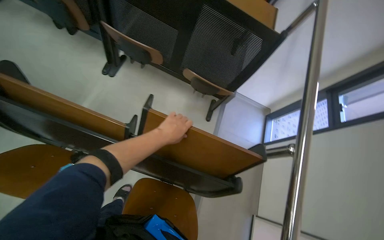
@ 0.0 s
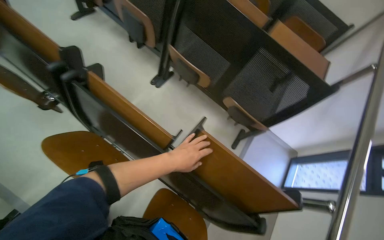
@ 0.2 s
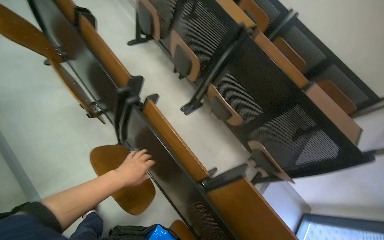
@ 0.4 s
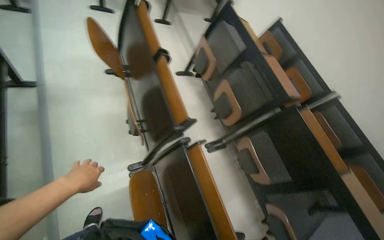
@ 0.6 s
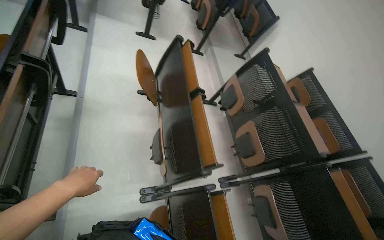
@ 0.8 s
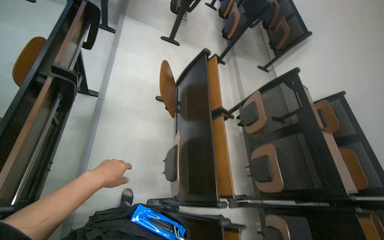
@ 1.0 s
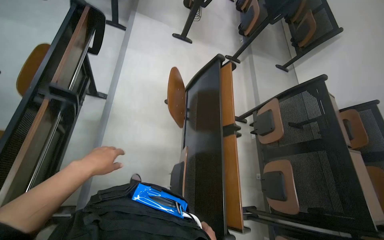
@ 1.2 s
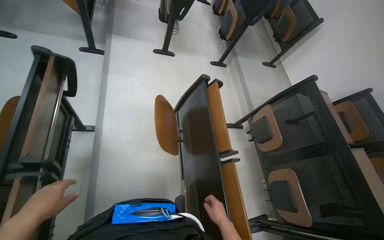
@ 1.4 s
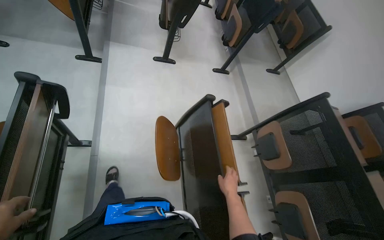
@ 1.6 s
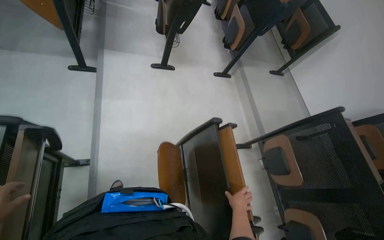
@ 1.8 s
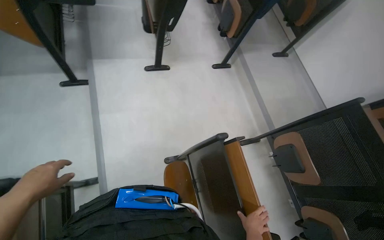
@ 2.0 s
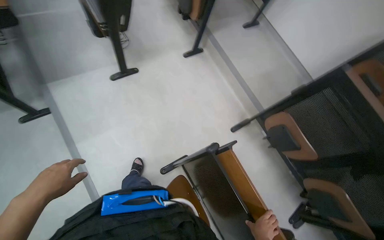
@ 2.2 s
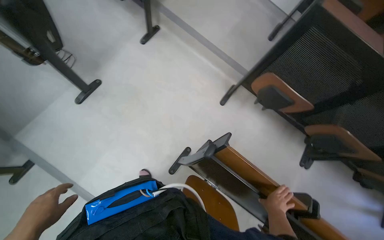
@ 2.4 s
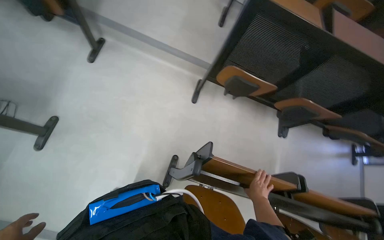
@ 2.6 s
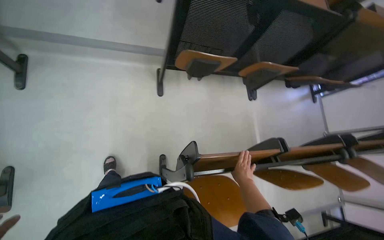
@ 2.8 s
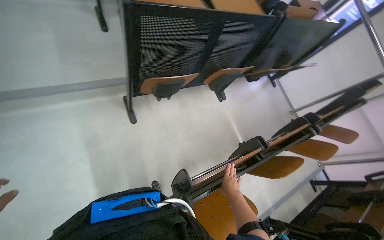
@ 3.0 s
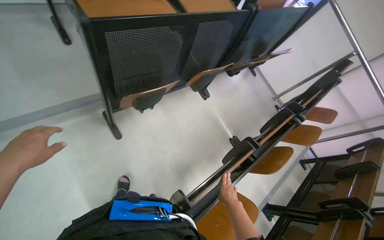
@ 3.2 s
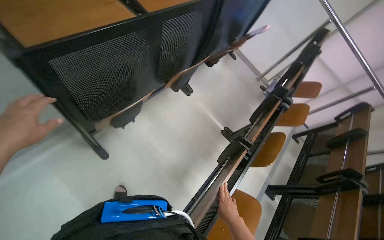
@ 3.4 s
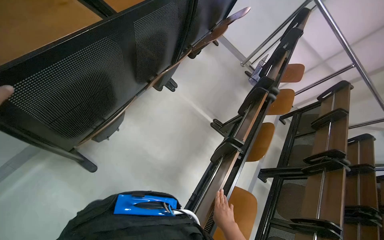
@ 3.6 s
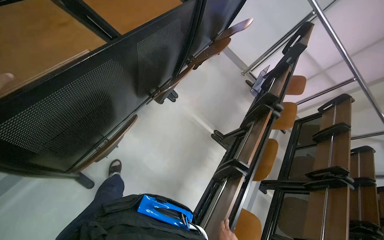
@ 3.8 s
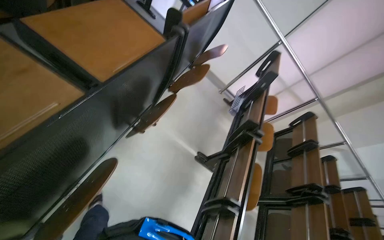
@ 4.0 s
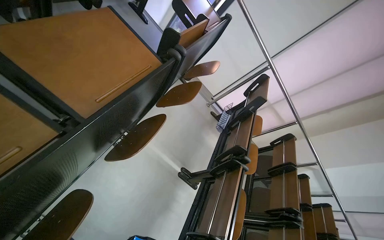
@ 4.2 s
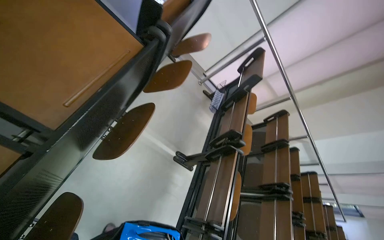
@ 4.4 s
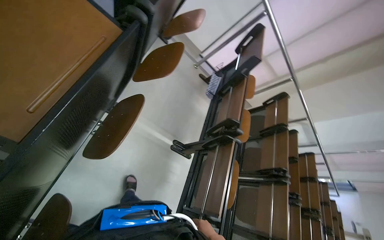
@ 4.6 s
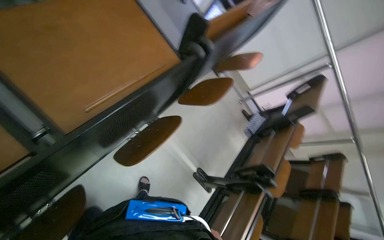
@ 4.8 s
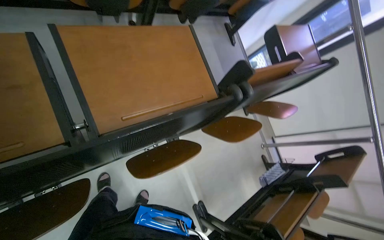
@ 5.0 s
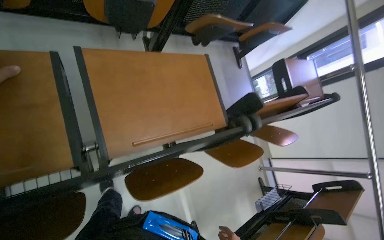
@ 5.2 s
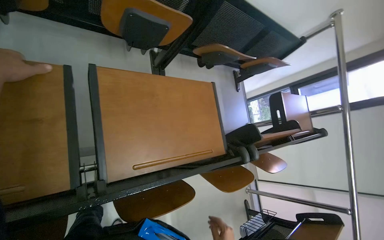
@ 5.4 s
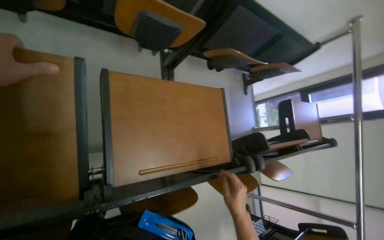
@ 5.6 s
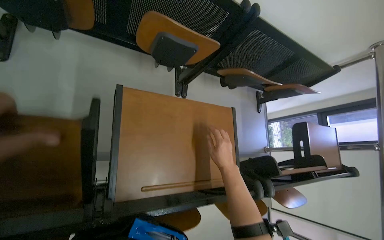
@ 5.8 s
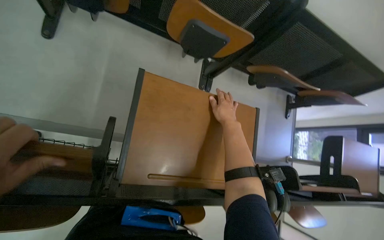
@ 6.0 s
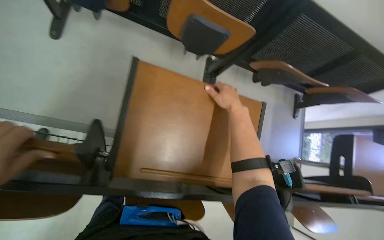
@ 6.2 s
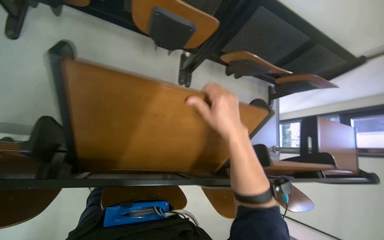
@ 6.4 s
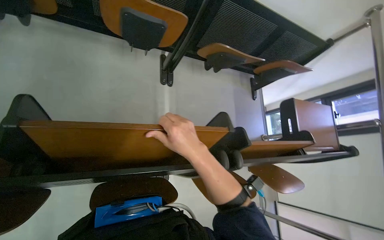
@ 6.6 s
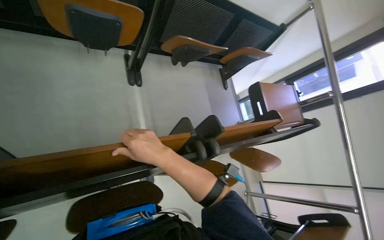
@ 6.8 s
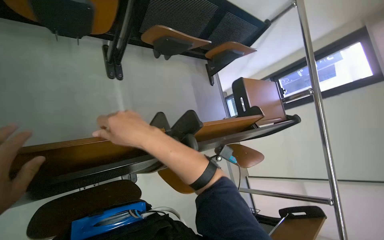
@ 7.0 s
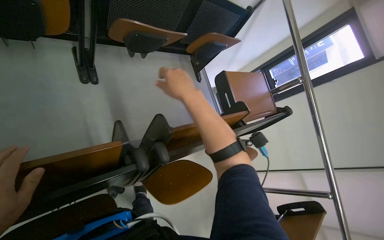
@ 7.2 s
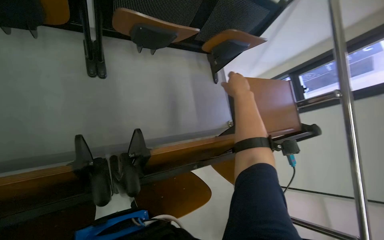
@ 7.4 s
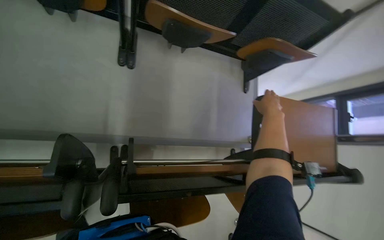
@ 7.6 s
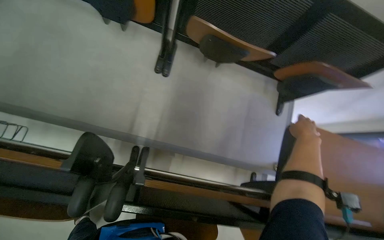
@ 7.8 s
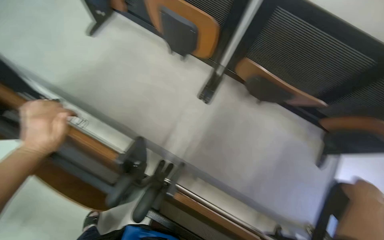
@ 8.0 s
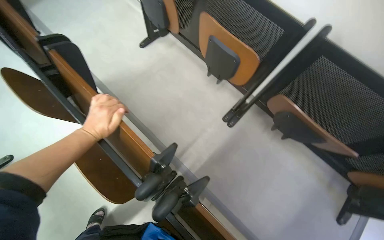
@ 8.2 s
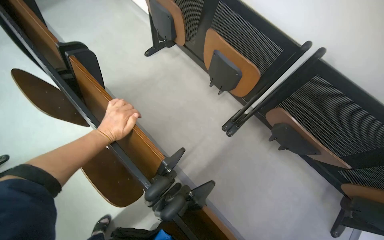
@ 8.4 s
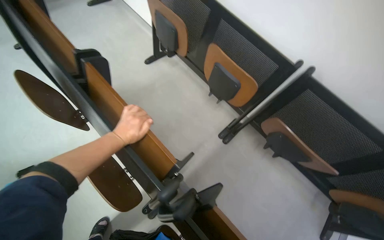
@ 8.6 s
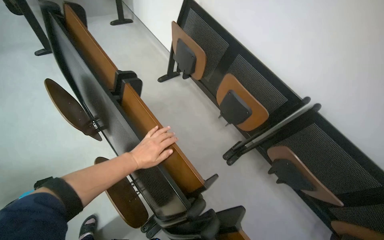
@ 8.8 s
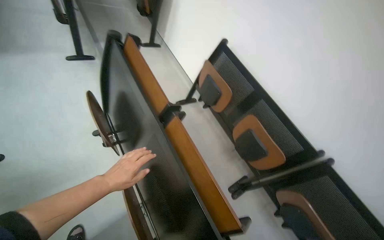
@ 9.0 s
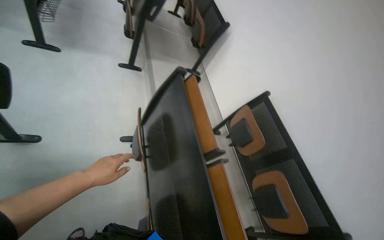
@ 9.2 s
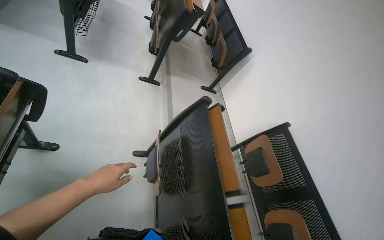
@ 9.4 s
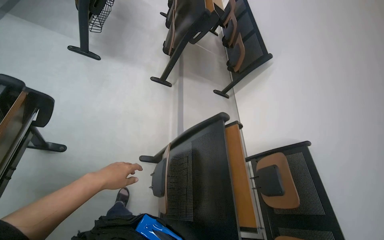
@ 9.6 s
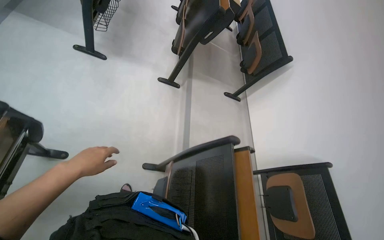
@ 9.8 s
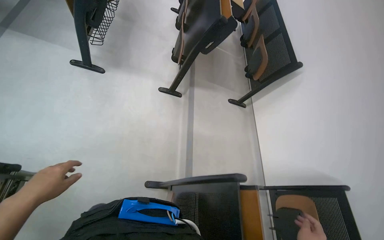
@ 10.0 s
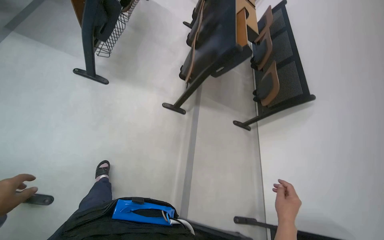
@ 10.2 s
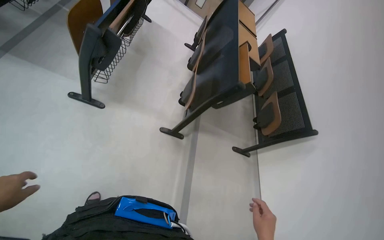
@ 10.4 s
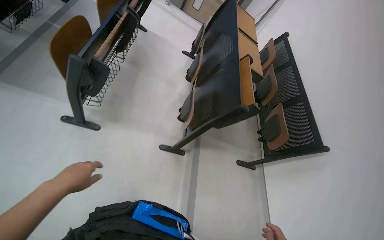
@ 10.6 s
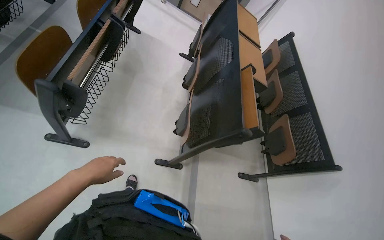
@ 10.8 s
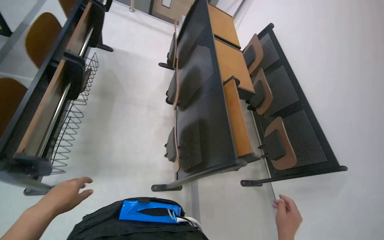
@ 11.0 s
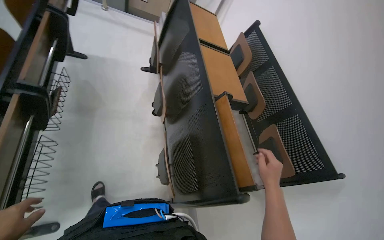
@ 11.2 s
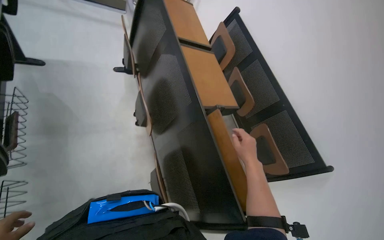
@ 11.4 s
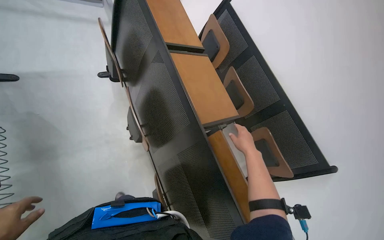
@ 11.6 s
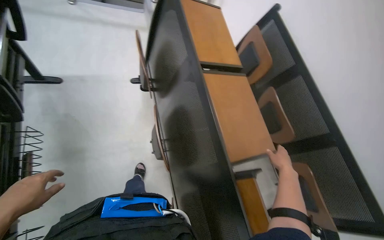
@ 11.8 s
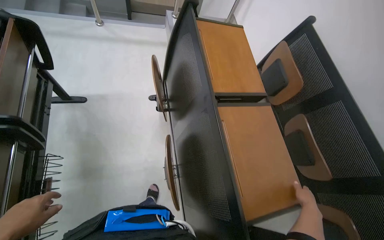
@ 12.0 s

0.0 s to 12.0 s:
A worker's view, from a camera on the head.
Job: organizing items.
The whole recording: Folding desks in lecture hall. The worker folds up multiple desks in the lecture hall.
0.0 to 1.6 s: The head travels some 1.5 m. The wearer's head swings approximately 60 degrees to the left. The view tips upward by approximately 30 degrees.
1.6 to 3.0 s: The wearer moves about 90 cm. The head rotates some 105 degrees to the right. The camera pitches downward, by approximately 30 degrees.
3.0 to 4.4 s: The head travels roughly 90 cm. The wearer looks some 40 degrees further to the right. The camera pitches downward, by approximately 15 degrees.
4.4 to 6.0 s: The head rotates about 65 degrees to the left. The view tips upward by roughly 20 degrees.
6.0 to 7.6 s: The wearer moves approximately 60 cm.
7.6 to 9.0 s: The camera travels some 50 cm. The wearer looks about 60 degrees further to the left. The wearer looks roughly 40 degrees further upward.
9.0 to 10.4 s: The wearer moves about 1 m. The wearer's head swings roughly 40 degrees to the left. The wearer looks some 10 degrees further upward.
10.4 to 12.0 s: The head travels approximately 1.5 m. The wearer looks some 15 degrees further downward.

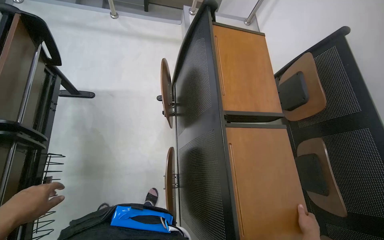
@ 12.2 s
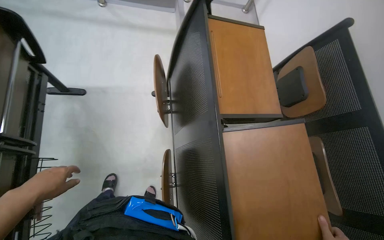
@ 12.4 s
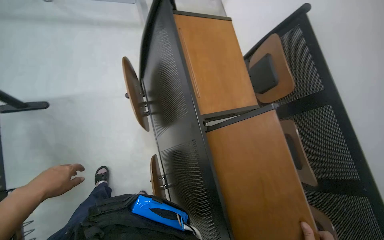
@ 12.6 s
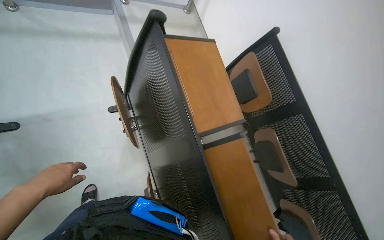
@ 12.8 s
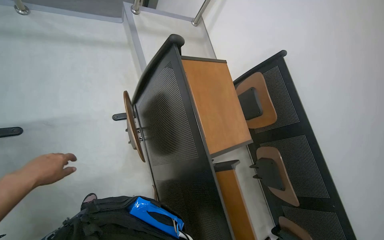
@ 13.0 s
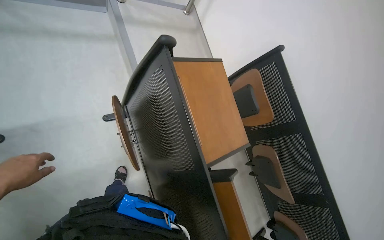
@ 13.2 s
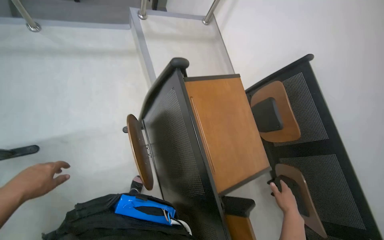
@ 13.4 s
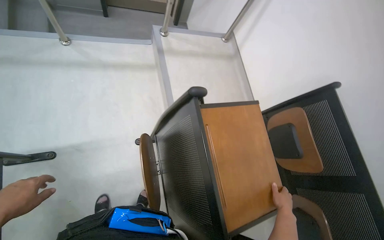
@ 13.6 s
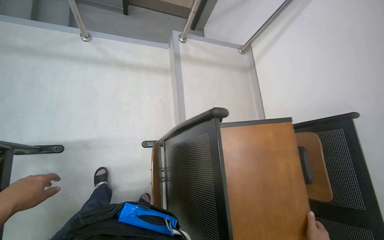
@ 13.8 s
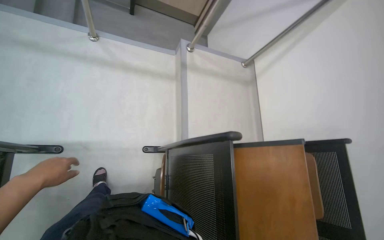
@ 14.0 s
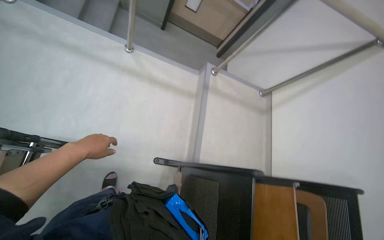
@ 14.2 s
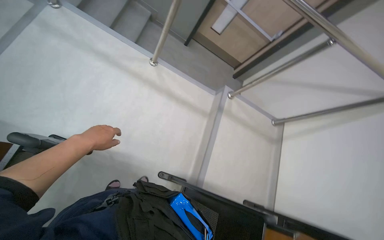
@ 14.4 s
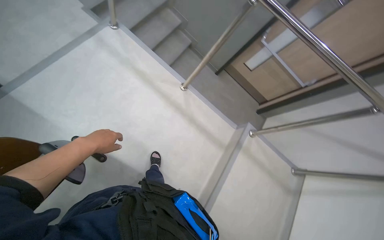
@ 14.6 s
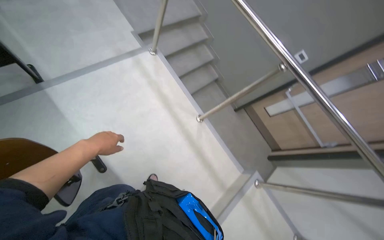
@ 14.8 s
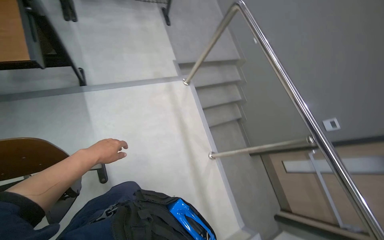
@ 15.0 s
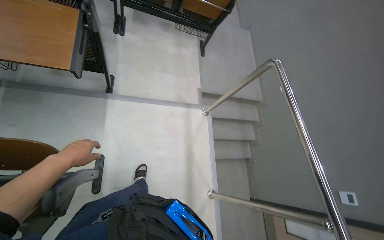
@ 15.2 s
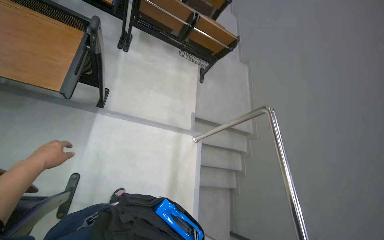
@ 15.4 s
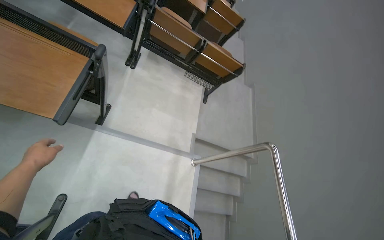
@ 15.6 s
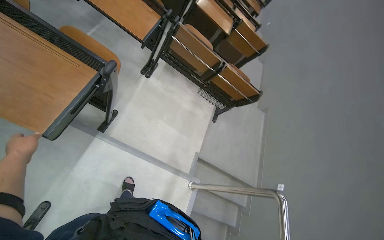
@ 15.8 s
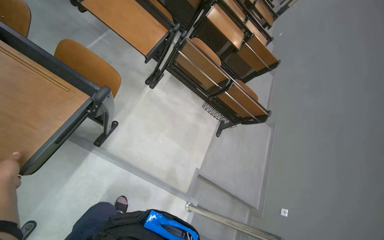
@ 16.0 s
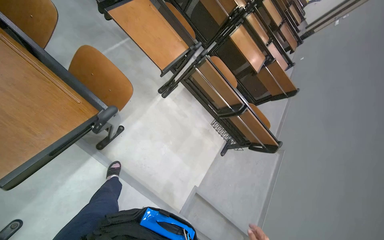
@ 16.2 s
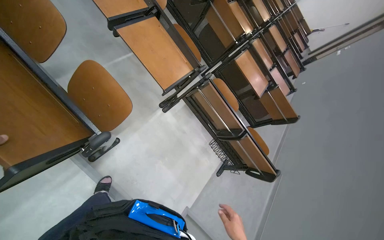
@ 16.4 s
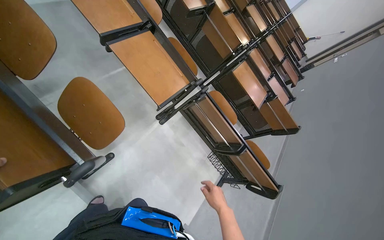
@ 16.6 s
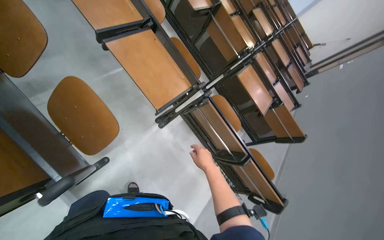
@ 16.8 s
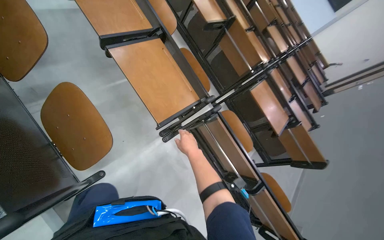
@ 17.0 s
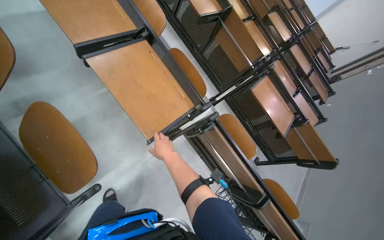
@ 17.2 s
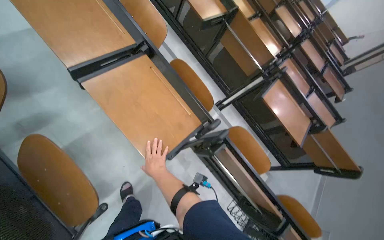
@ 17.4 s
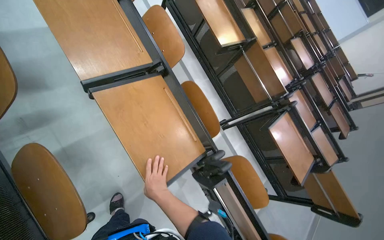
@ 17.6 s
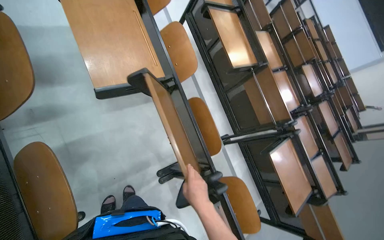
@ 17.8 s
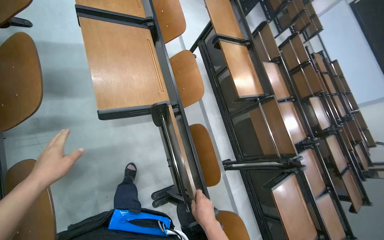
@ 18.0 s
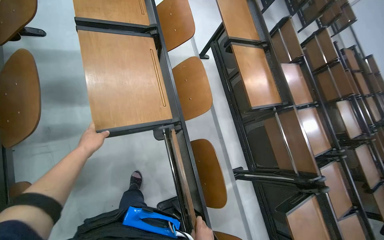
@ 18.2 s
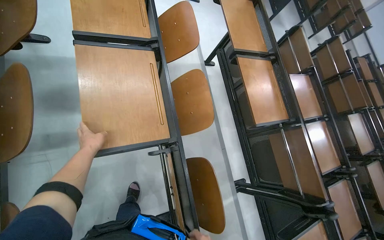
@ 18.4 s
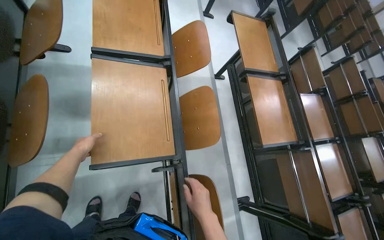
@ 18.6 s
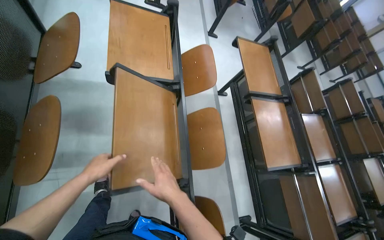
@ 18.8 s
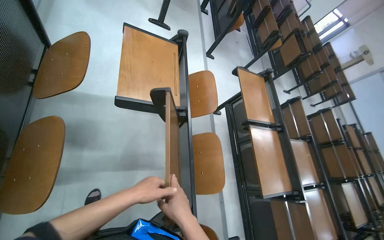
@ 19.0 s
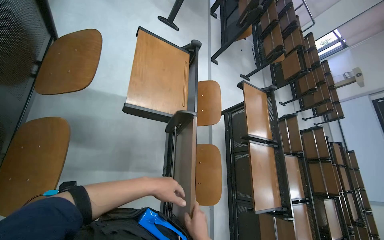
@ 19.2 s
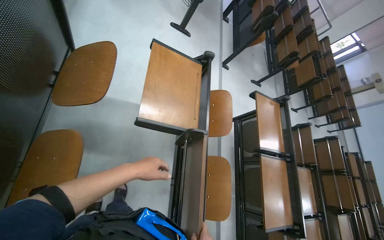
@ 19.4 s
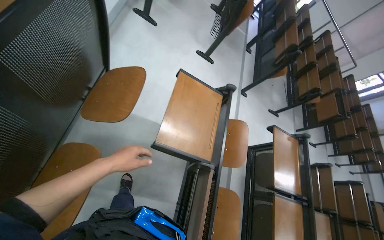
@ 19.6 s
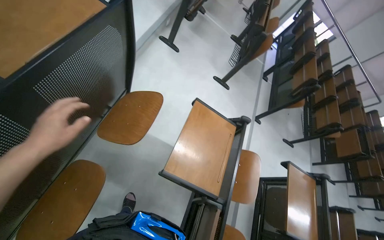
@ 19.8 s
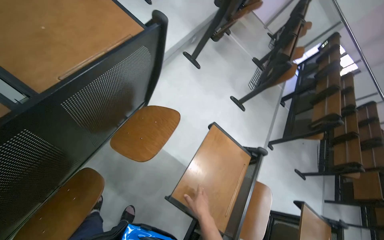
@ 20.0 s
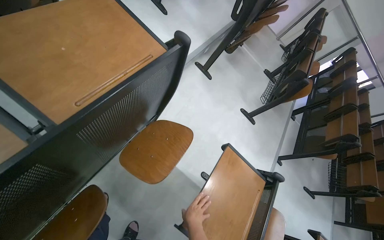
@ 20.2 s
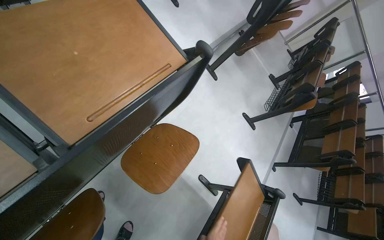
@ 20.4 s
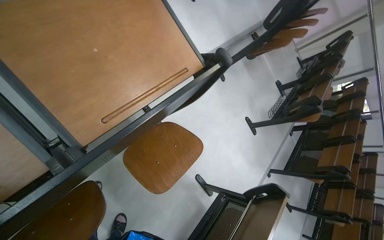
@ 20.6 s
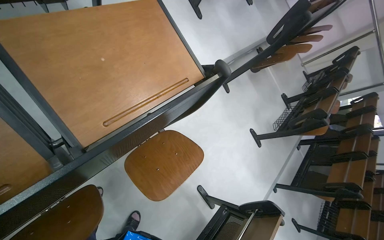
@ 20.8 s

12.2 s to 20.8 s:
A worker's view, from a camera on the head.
Job: organizing items.
The whole recording: Folding desks in lecture hall. The worker folds up multiple desks in the lecture hall.
12.2 to 13.6 s: The camera is carried some 50 cm.
13.6 to 15.0 s: The head travels about 70 cm. The wearer looks about 75 degrees further to the left. The camera pitches upward, by some 35 degrees.
15.0 to 16.6 s: The camera is carried some 1 m. The wearer looks about 30 degrees further upward. Everything in view rotates roughly 55 degrees clockwise.
16.6 to 18.0 s: The wearer moves roughly 60 cm. The wearer looks about 15 degrees further upward.
18.0 to 19.4 s: The camera is carried some 60 cm.
19.4 to 20.8 s: The head travels approximately 50 cm. The head turns to the left by approximately 40 degrees. The camera pitches upward, by some 20 degrees.
